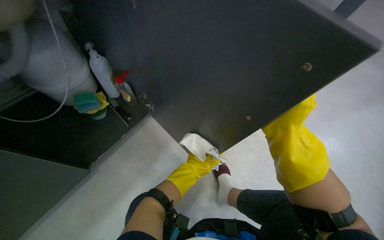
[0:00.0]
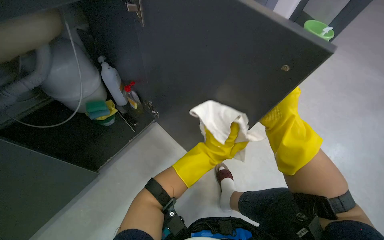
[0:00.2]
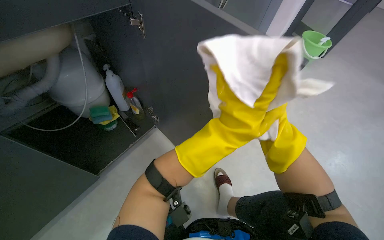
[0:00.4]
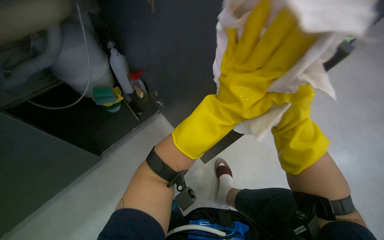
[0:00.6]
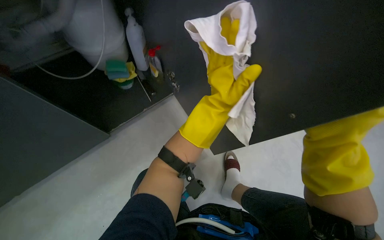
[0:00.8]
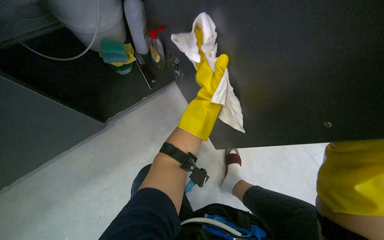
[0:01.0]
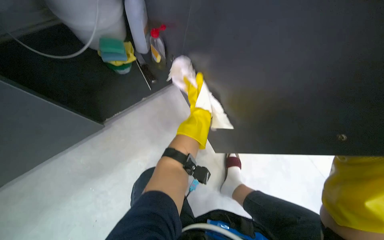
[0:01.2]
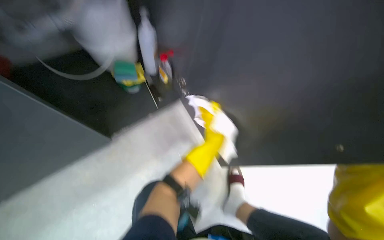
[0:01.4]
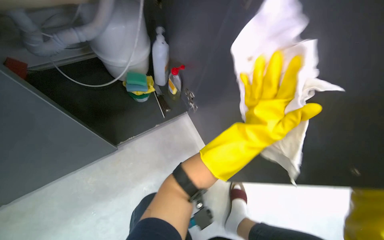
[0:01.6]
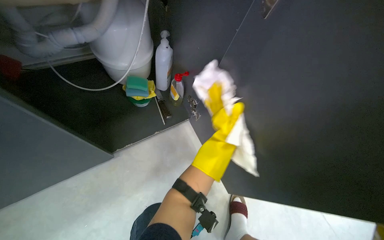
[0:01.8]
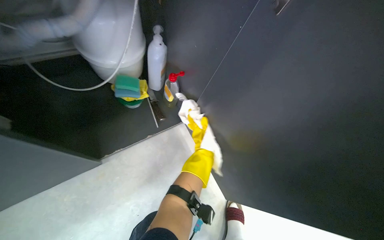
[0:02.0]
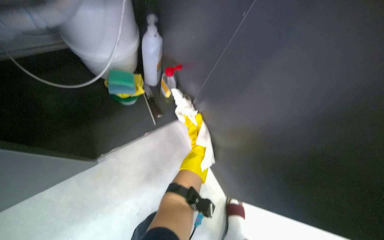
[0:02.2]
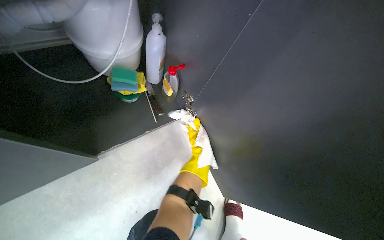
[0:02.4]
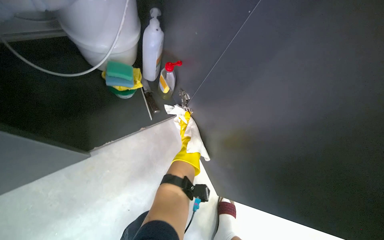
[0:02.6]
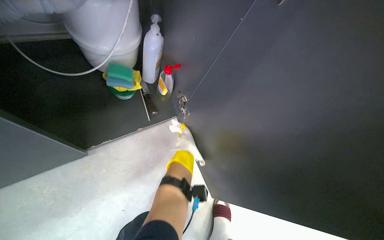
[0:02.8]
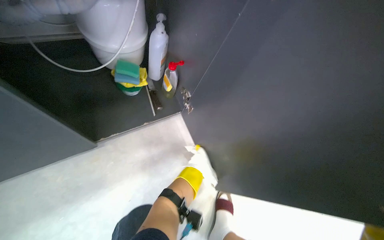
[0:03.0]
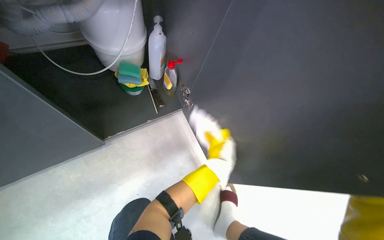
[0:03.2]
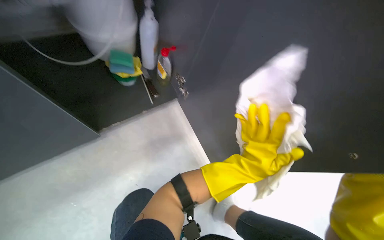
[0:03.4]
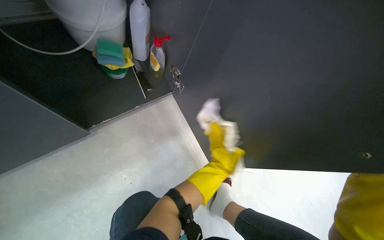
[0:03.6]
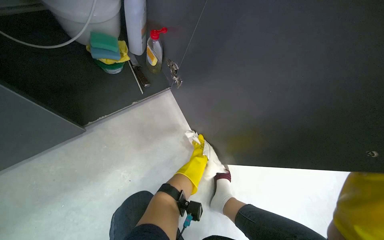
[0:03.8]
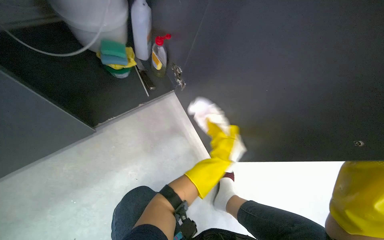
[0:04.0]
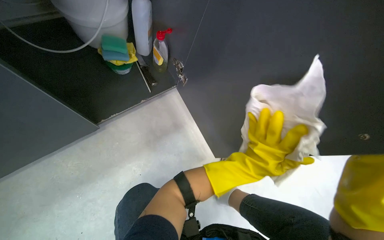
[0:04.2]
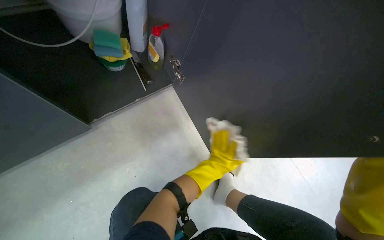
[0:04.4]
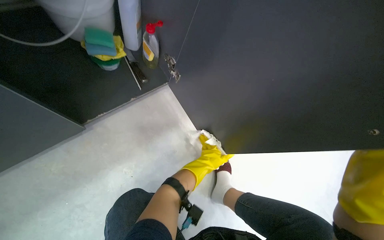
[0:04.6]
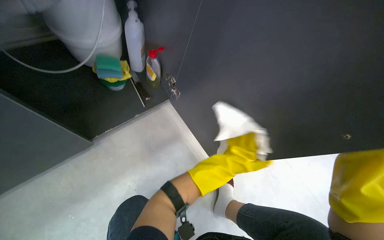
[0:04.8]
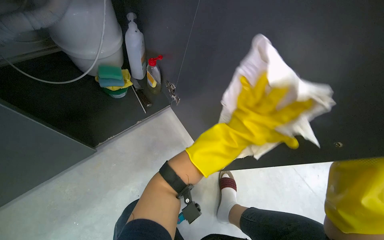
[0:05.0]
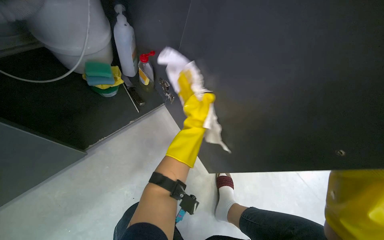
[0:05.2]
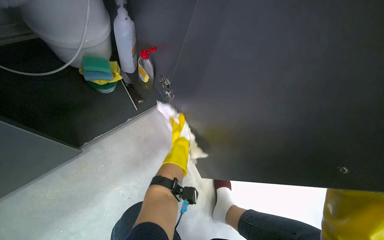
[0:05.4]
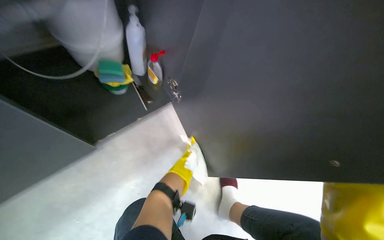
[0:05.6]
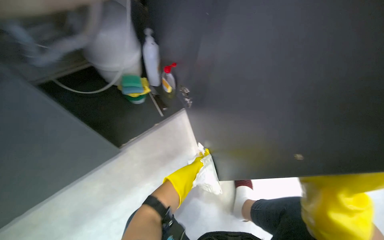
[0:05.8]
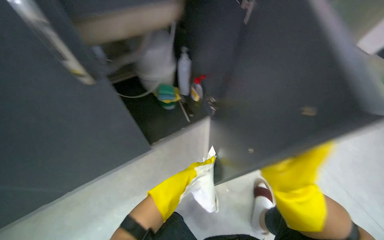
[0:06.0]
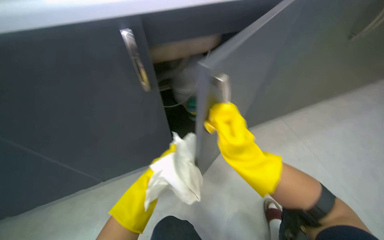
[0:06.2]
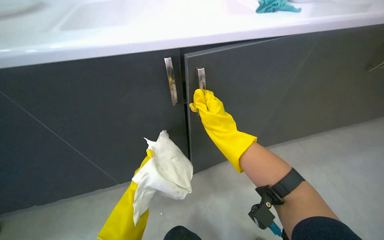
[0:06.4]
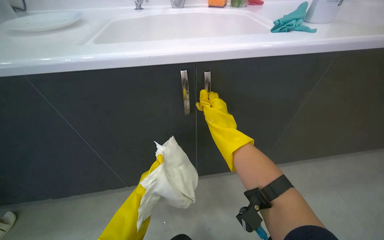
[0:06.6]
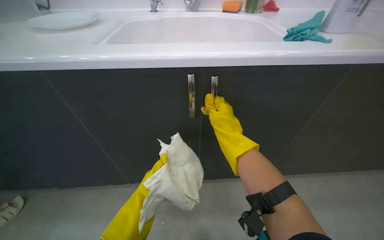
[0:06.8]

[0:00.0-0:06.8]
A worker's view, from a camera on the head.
Job: cleaning kitchen.
The whole recording: Cleaning under-sink cabinet interior. The worker cleans the interior surfaces and bottom of the under-sink cabinet using a cloth and a sponge.
0:00.0 to 0:01.4: The left hand travels up the picture by roughly 10 cm.
0:05.4 to 0:06.8: The wearer's head swings some 35 degrees to the left. The view tips upward by about 20 degrees.

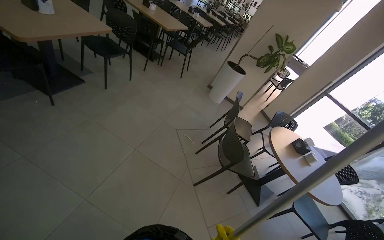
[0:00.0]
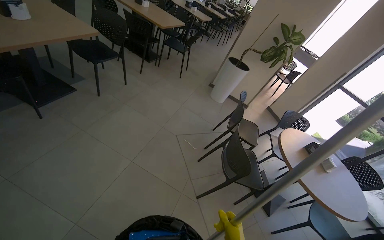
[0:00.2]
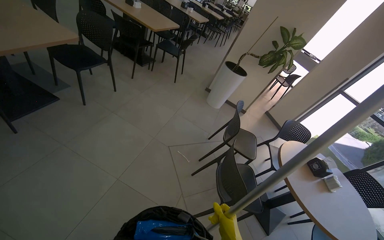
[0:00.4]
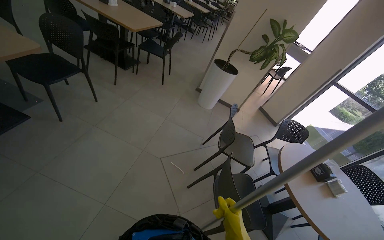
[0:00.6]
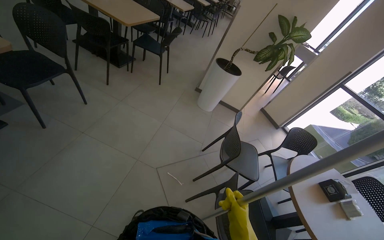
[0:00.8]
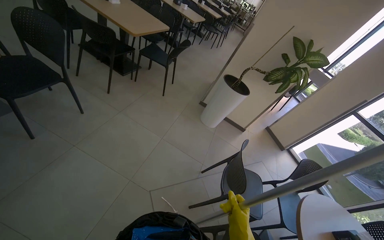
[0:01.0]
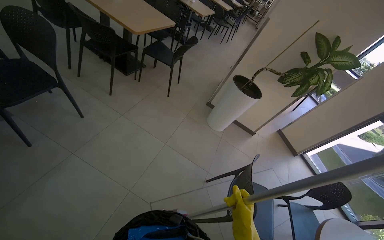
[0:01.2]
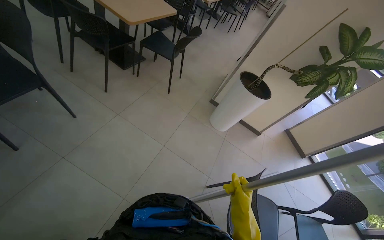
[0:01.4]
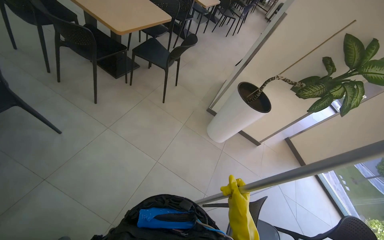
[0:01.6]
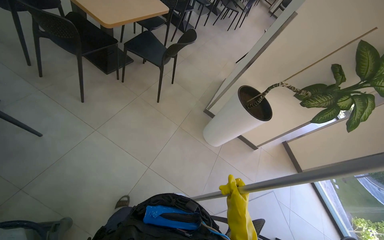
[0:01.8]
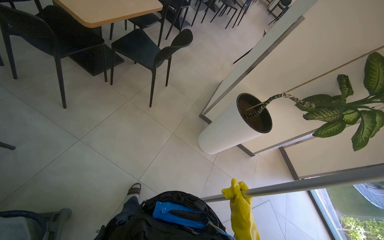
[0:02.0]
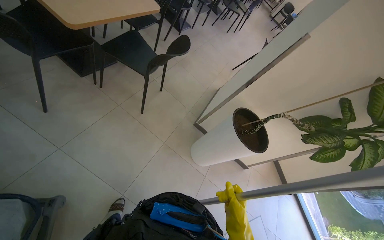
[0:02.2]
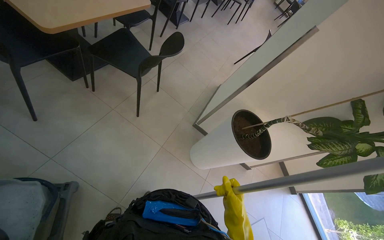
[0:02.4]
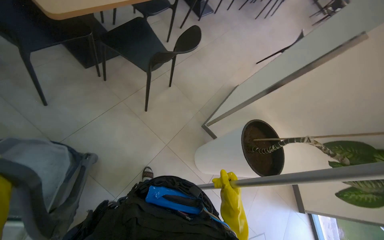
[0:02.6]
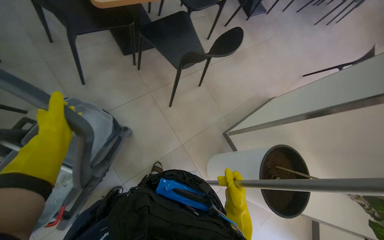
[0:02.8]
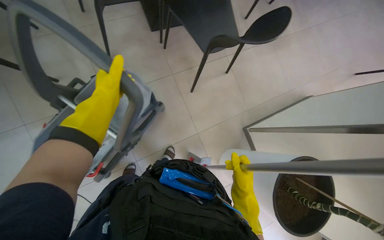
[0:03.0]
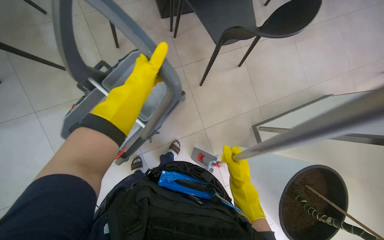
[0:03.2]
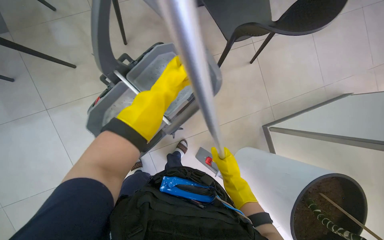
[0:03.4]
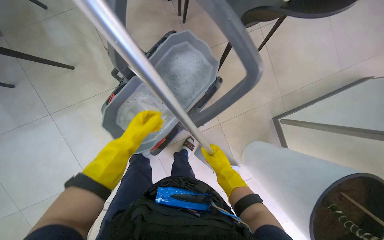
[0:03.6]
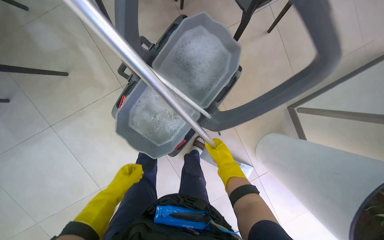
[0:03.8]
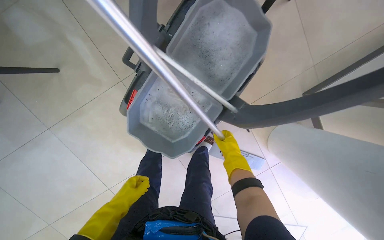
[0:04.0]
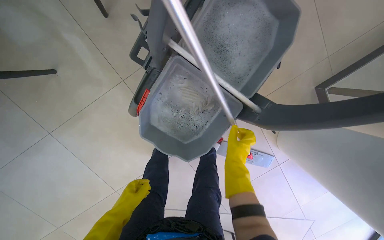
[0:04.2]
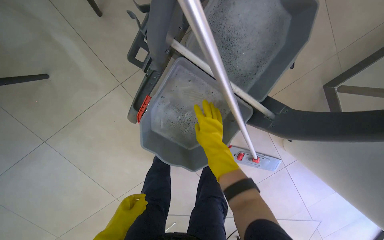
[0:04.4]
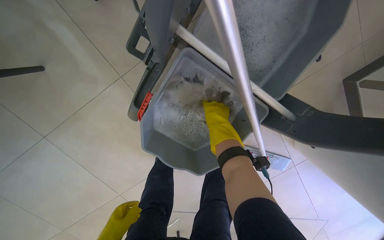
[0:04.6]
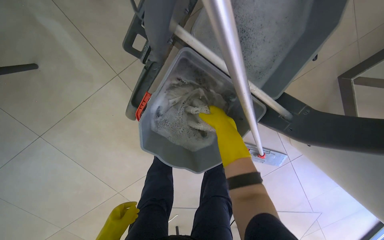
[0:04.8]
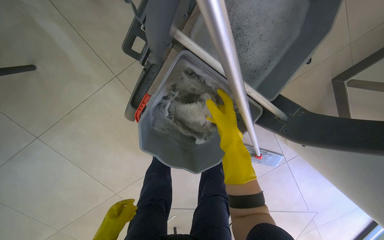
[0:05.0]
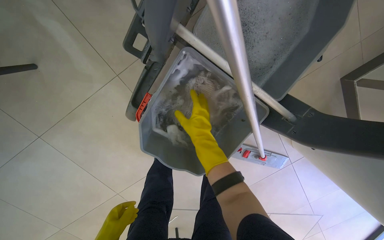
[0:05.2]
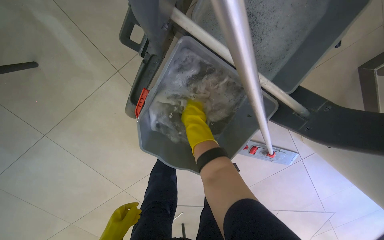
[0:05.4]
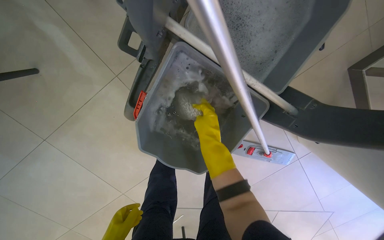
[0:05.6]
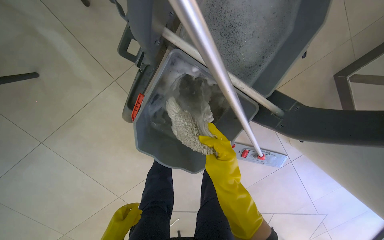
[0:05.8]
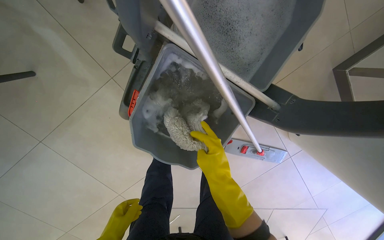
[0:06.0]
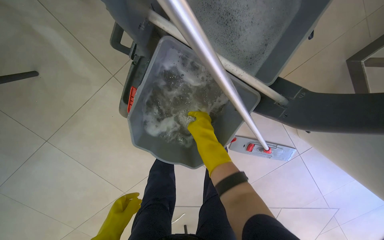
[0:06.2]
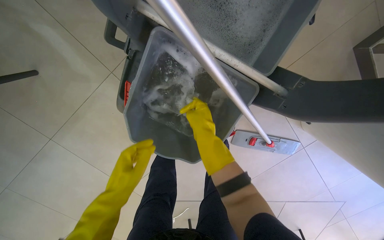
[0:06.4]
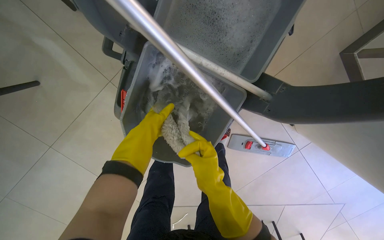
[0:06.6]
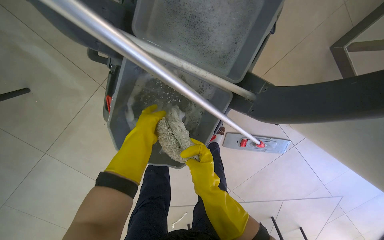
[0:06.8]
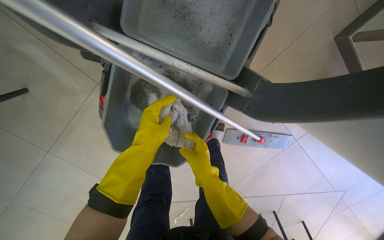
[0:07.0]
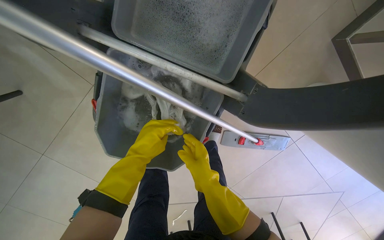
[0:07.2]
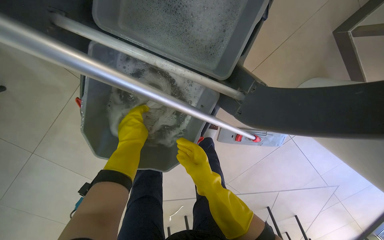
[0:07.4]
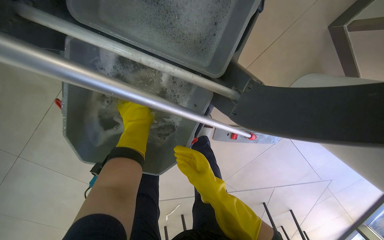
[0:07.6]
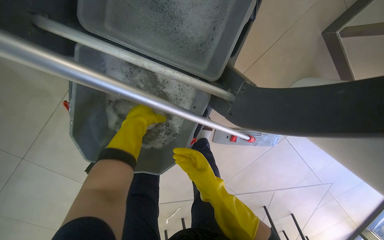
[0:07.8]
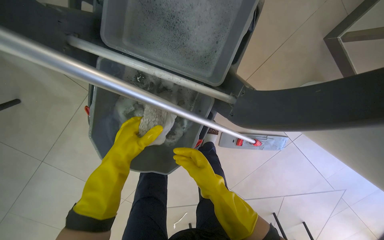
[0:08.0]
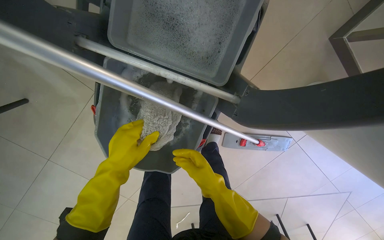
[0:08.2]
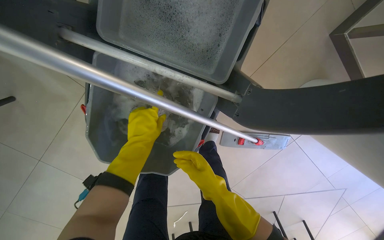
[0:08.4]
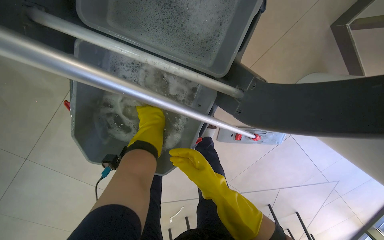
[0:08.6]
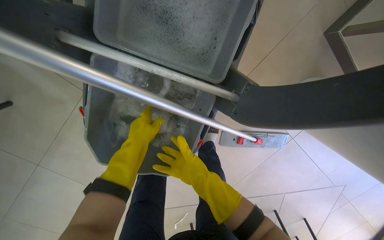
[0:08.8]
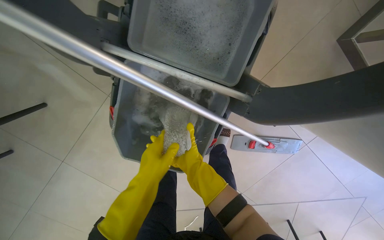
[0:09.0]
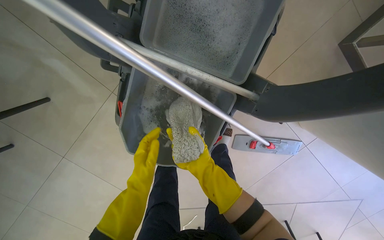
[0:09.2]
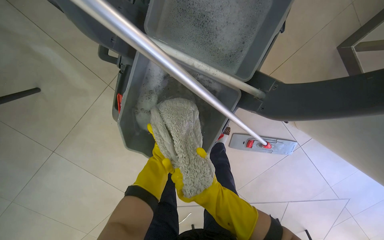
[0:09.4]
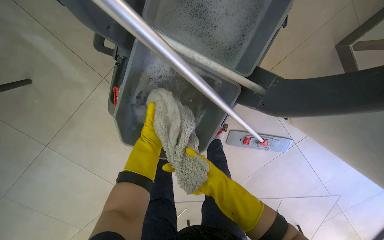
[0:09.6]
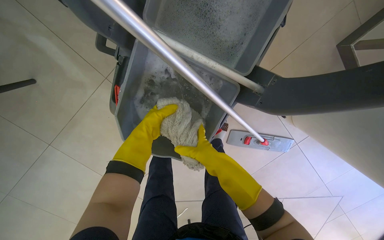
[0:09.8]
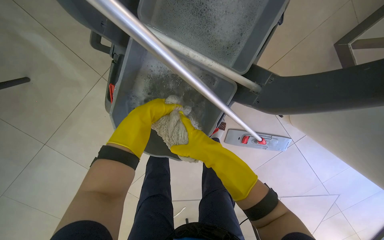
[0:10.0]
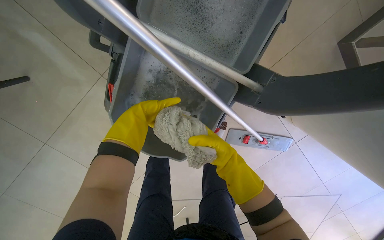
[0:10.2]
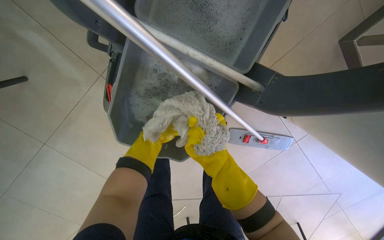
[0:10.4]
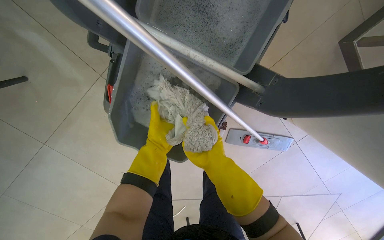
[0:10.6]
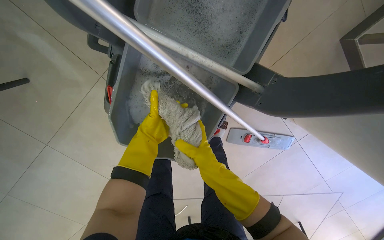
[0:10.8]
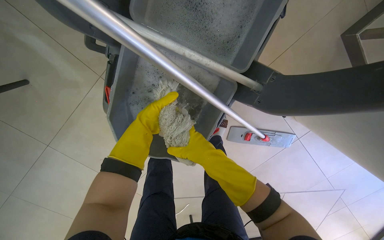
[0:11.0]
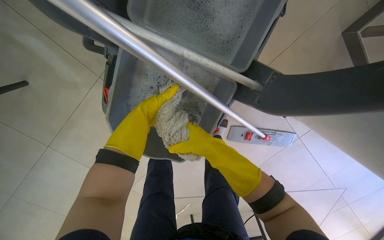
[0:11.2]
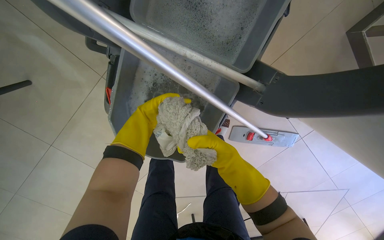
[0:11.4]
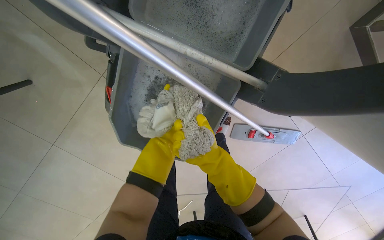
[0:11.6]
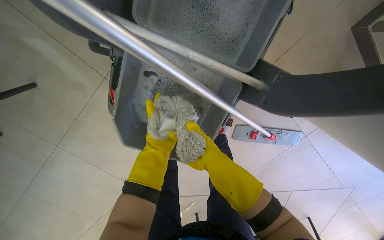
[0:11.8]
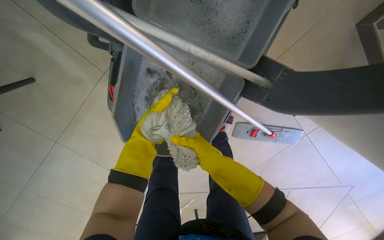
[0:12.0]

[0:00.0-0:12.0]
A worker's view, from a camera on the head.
Job: preparing cleaning supplies.
The whole recording: Managing cleaning equipment and items. The worker moves the mop bucket and wrings out the mop head.
0:00.0 to 0:01.6: The head travels some 1.5 m.
0:01.6 to 0:03.0: The camera travels some 90 cm. The head rotates some 40 degrees to the left. The view tilts approximately 15 degrees downward.
0:03.0 to 0:04.4: The right hand heads to the left and up the picture, covering roughly 30 cm. Meanwhile the left hand shifts approximately 40 cm down the picture.
0:04.4 to 0:06.0: The right hand travels down the picture by about 10 cm.
0:06.0 to 0:07.6: The right hand travels farther from the camera by some 10 cm, and moves roughly 10 cm up the picture and comes back.
0:07.6 to 0:09.0: The left hand goes up and down the picture, about 15 cm each way, reversing 2 times. Meanwhile the right hand goes roughly 10 cm to the left.
0:09.0 to 0:10.4: The right hand moves about 15 cm down the picture and comes back; the left hand goes up and down the picture, approximately 25 cm each way, reversing 2 times.
0:10.4 to 0:12.0: The right hand moves nearer and farther over roughly 15 cm, changing direction 2 times. The left hand moves down the picture, roughly 10 cm.
